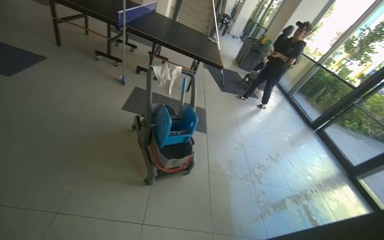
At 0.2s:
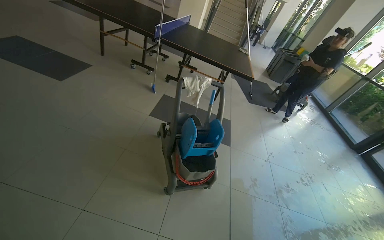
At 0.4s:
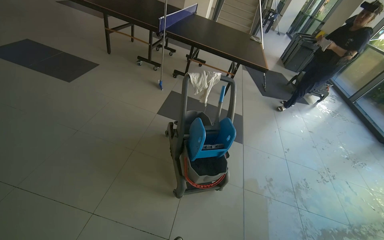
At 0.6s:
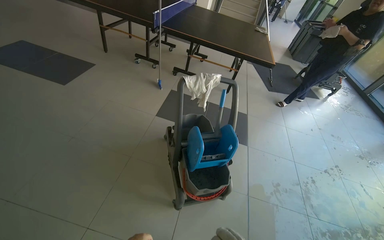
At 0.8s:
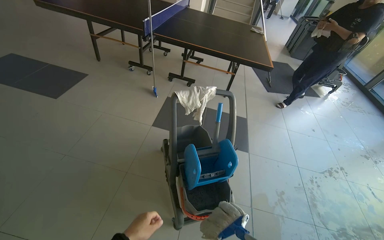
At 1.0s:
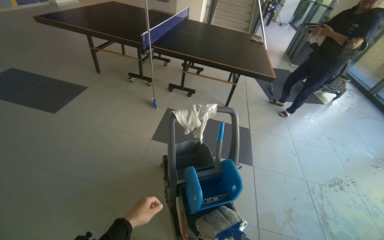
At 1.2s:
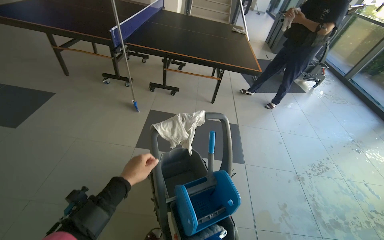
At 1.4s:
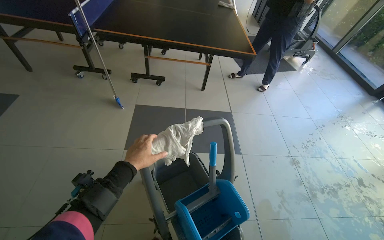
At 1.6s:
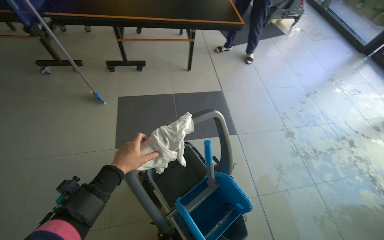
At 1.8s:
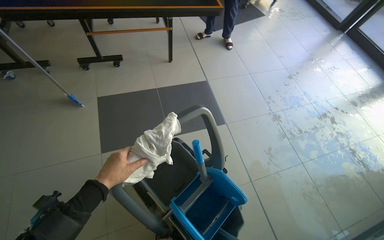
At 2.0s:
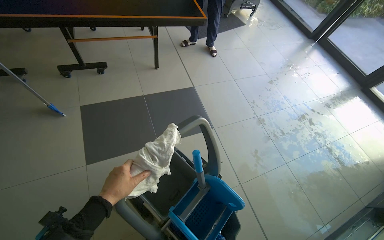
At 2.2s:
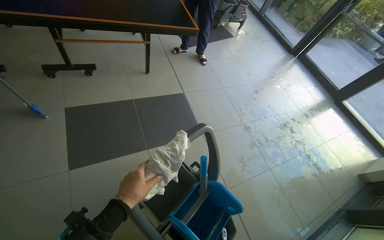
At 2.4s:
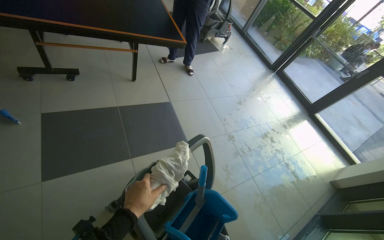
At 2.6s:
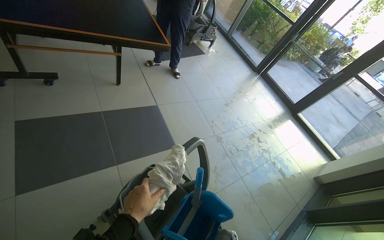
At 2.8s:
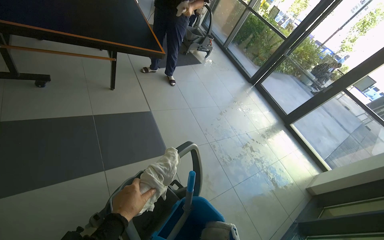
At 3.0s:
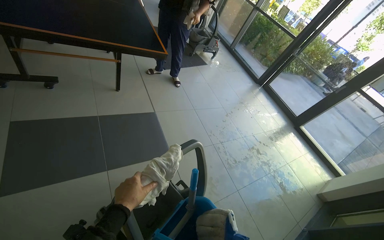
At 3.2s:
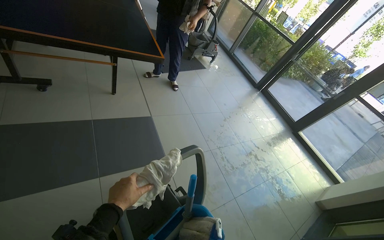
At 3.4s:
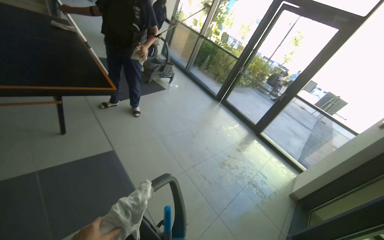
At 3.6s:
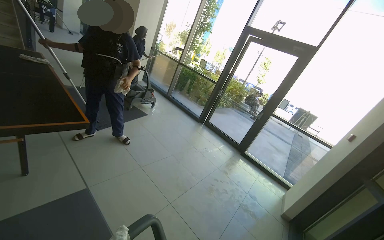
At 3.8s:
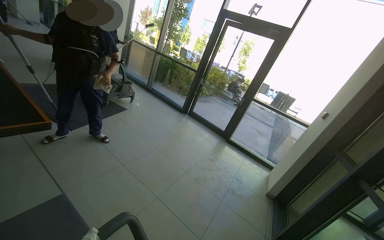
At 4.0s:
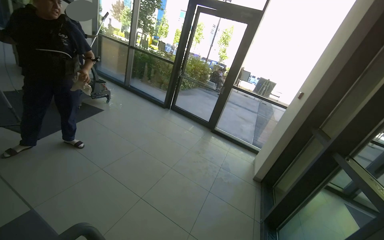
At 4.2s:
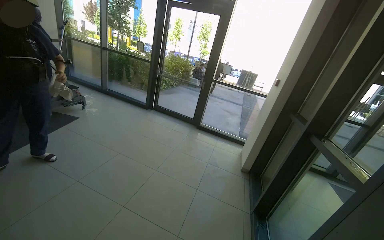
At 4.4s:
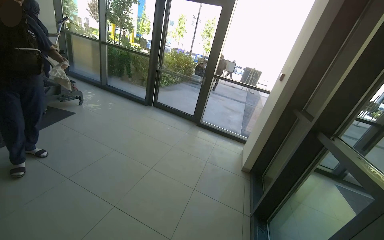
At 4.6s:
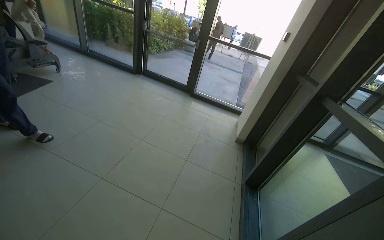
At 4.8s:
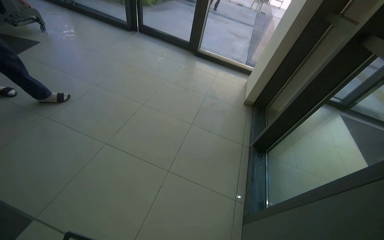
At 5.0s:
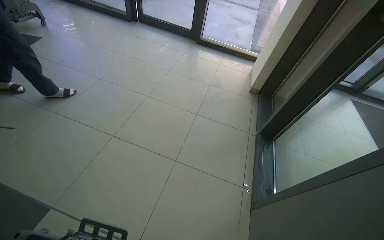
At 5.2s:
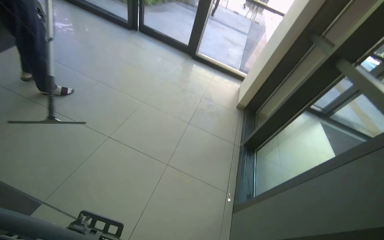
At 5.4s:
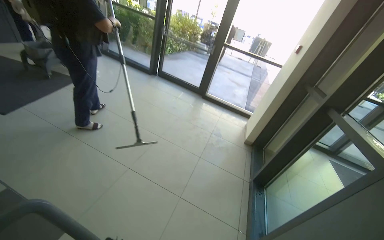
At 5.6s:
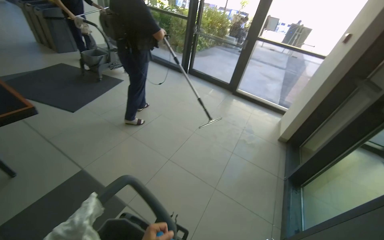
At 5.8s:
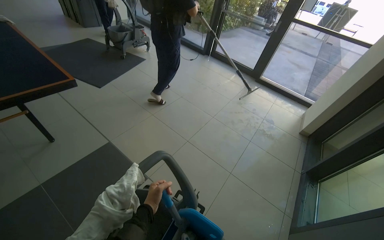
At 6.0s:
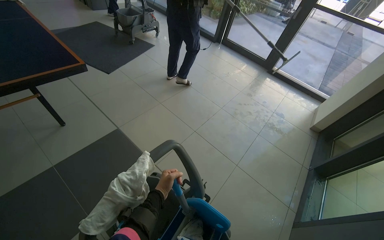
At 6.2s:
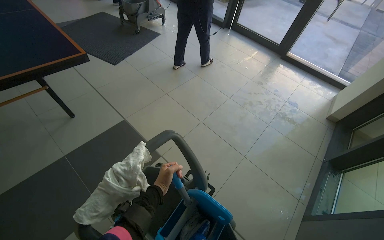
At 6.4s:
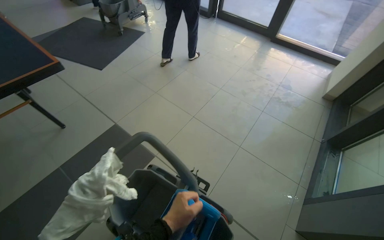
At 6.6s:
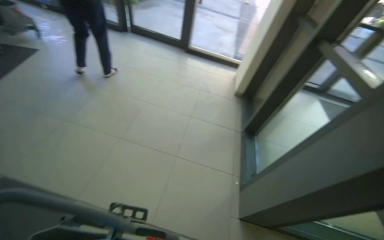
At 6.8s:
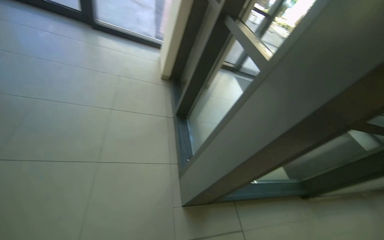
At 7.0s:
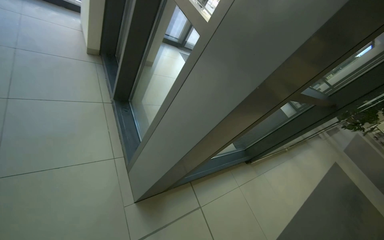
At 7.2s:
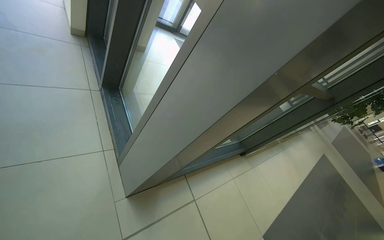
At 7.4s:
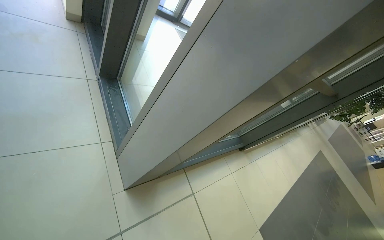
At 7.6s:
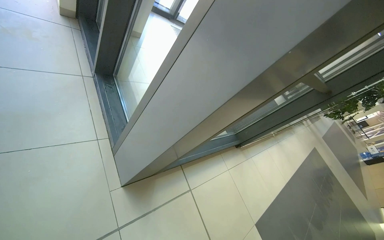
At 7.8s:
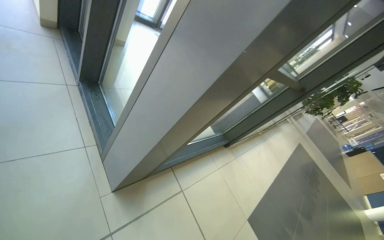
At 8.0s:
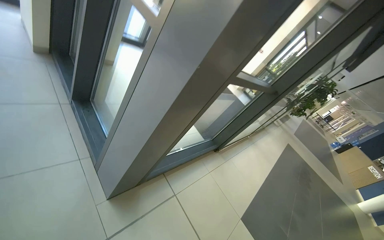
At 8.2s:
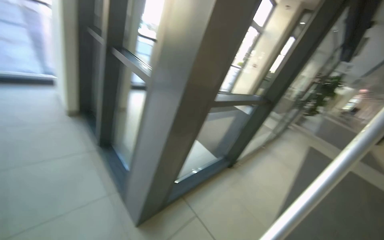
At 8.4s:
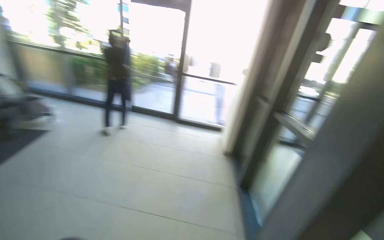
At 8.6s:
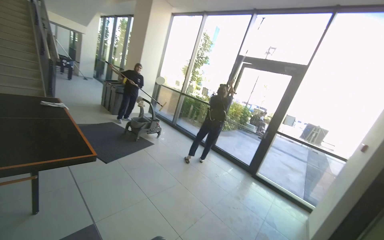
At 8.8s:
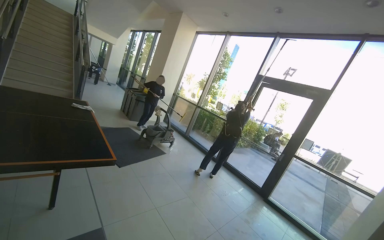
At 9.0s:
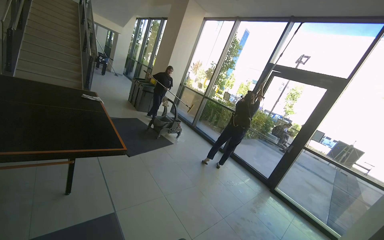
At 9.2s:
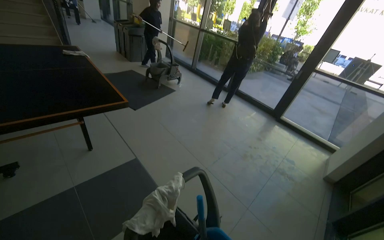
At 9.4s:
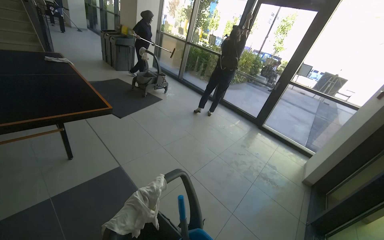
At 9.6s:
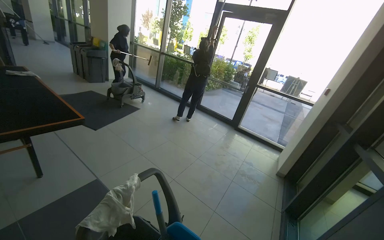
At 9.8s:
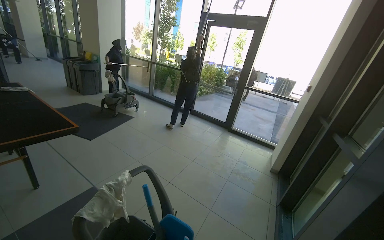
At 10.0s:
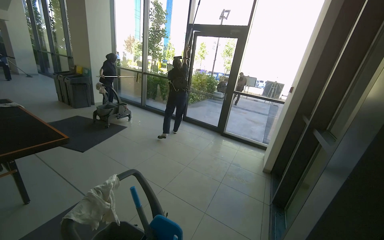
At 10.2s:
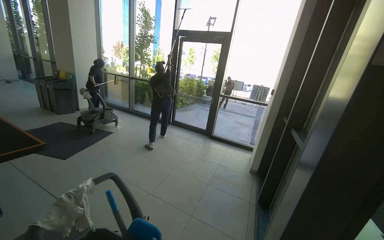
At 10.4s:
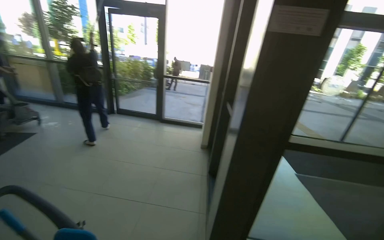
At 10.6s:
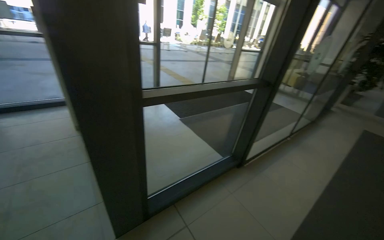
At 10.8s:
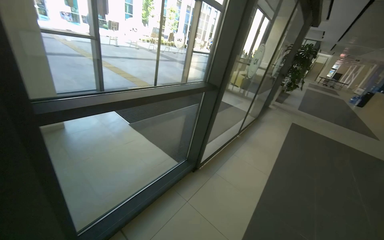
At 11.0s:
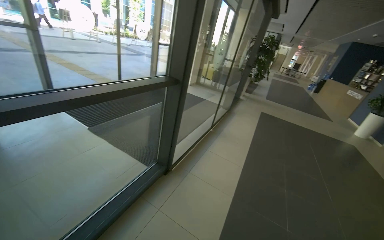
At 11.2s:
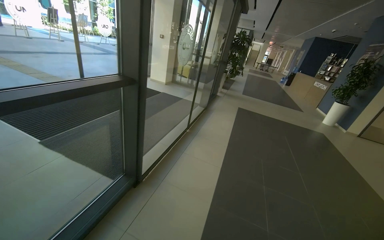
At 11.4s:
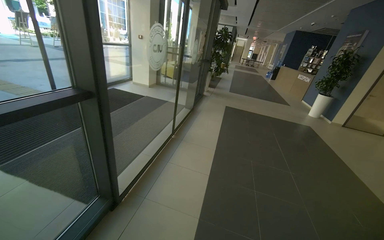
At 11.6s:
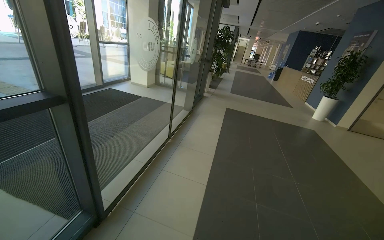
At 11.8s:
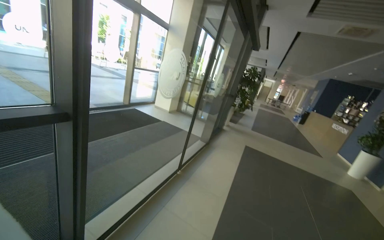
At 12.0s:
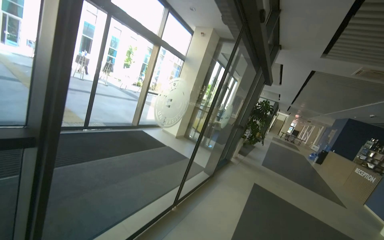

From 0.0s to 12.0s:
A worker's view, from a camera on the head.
Job: mopping floor.
The whole recording: Mopping tiled floor. The worker mops the tiled floor near the entrance.
From 0.0s to 1.6s: The camera is carried about 1 m. The camera pitches downward, by some 15 degrees.
From 3.0s to 4.4s: The head travels roughly 60 cm. The wearer's head swings about 40 degrees to the right.
From 4.4s to 6.0s: The wearer's head swings approximately 20 degrees to the left. The wearer looks about 20 degrees further downward.
From 6.0s to 7.6s: The wearer moves approximately 70 cm. The wearer's head swings about 70 degrees to the right. The view tips downward by approximately 20 degrees.
From 7.6s to 9.0s: The wearer moves about 1 m. The head rotates some 85 degrees to the left. The view tips upward by about 45 degrees.

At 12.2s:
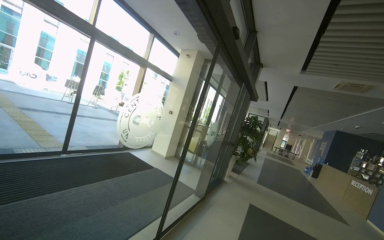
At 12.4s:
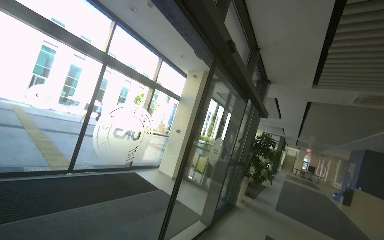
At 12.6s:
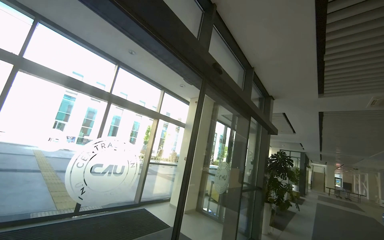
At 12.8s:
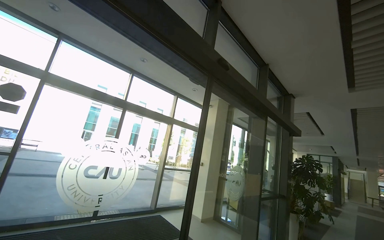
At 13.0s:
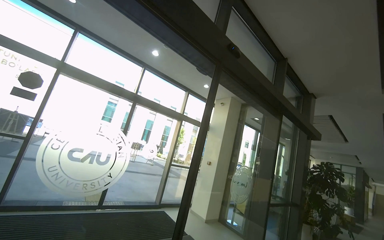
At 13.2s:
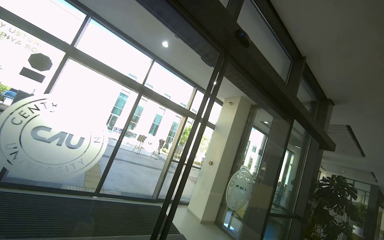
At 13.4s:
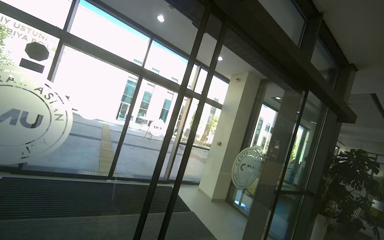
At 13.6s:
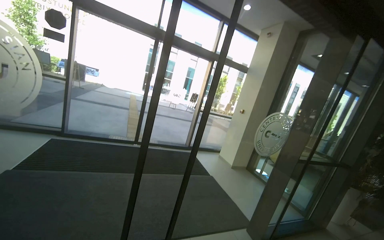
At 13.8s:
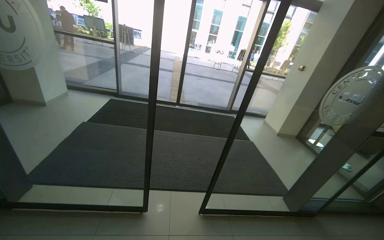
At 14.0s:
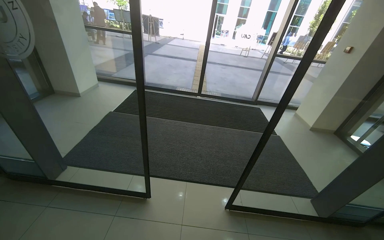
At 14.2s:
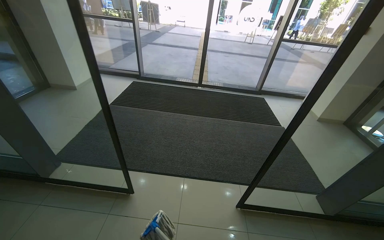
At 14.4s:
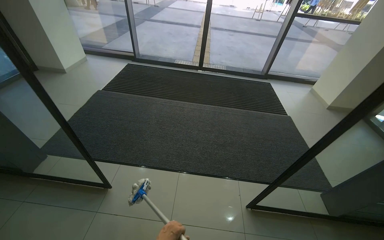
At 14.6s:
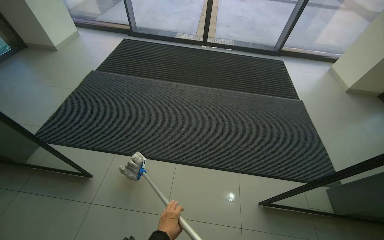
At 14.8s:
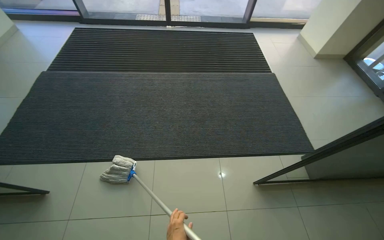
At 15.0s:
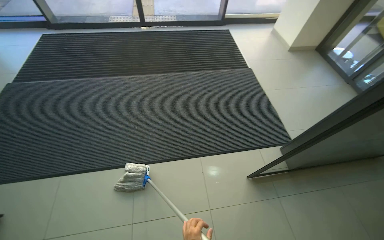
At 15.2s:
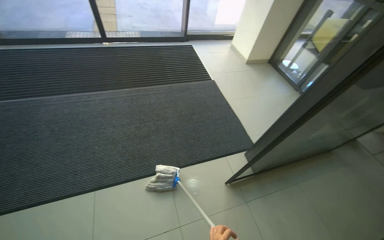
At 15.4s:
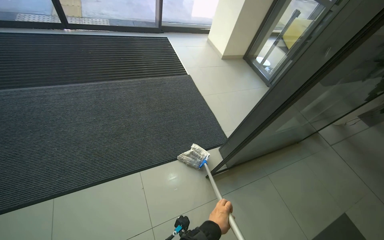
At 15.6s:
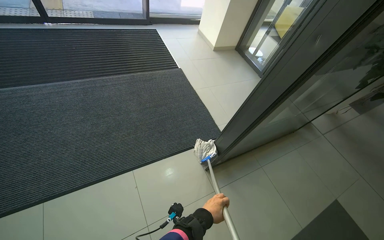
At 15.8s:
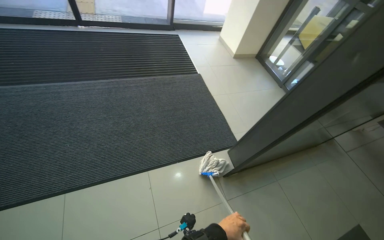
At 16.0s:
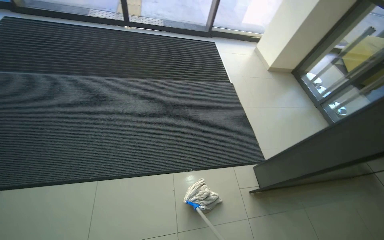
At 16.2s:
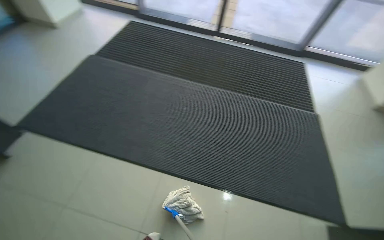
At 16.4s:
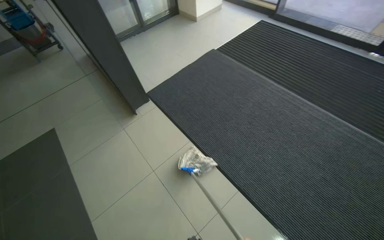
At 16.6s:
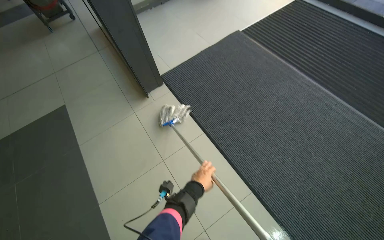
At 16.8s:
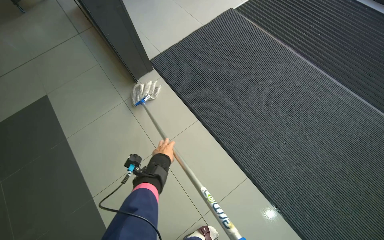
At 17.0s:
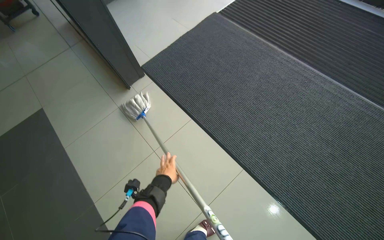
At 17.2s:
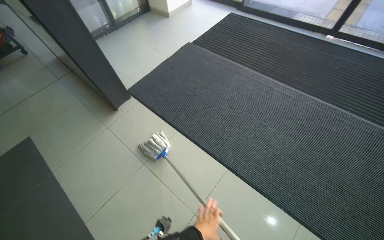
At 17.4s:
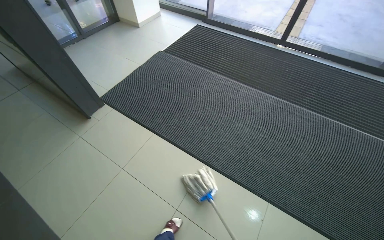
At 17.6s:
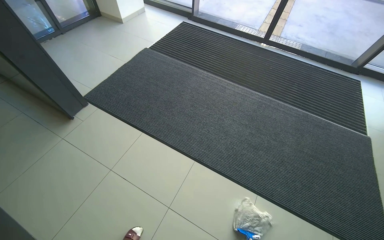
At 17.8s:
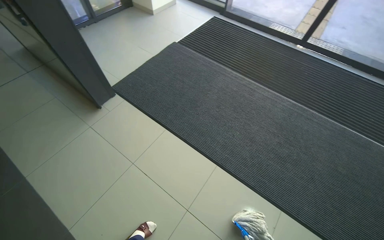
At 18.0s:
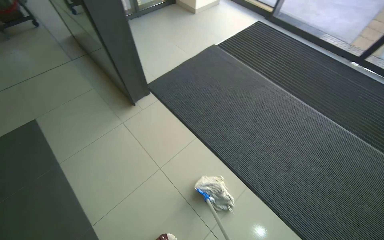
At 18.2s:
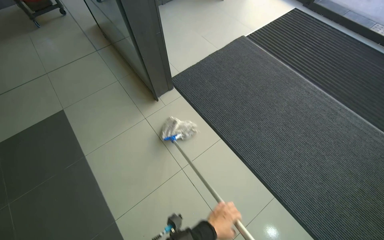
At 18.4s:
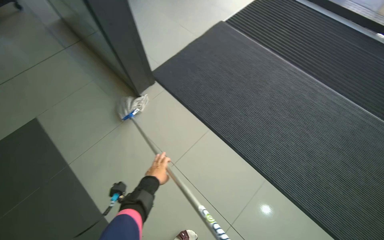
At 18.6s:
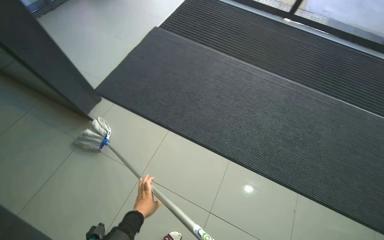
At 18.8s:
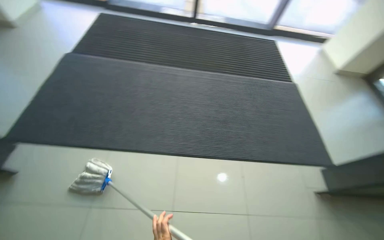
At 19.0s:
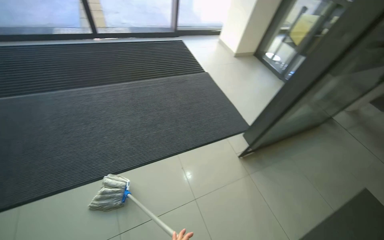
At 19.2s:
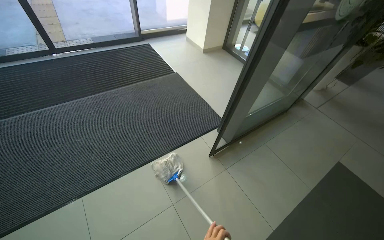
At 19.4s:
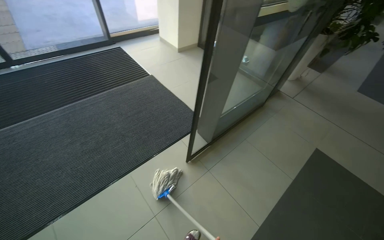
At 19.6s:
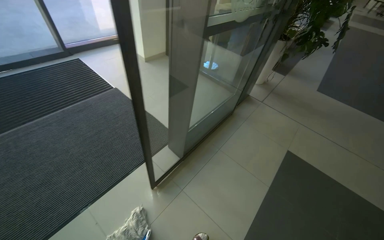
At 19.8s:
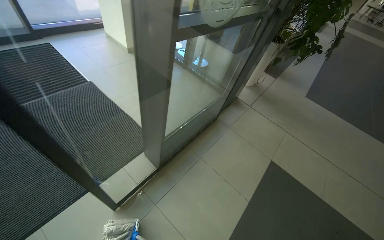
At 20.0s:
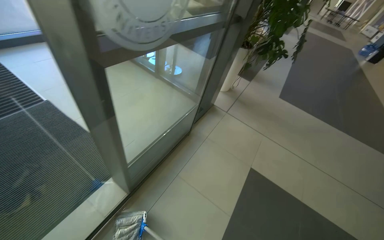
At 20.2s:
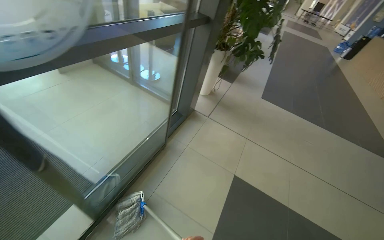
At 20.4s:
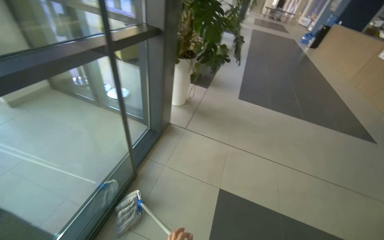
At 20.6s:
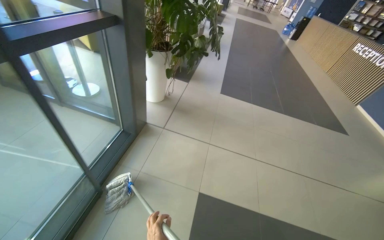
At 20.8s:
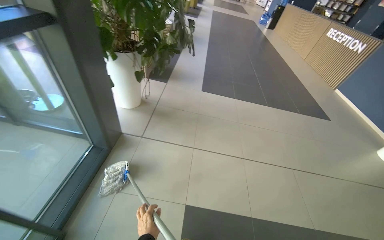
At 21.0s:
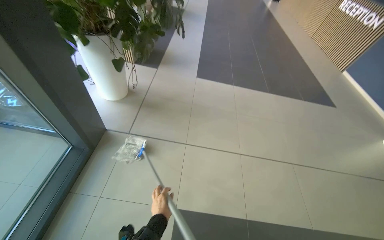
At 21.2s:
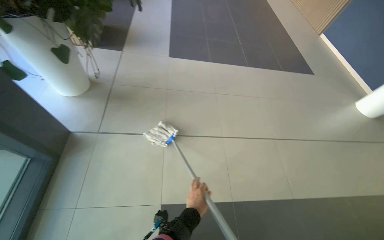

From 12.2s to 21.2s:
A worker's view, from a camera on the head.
Job: mopping floor.
The whole recording: Mopping tiled floor. The worker mops the tiled floor near the entrance.
From 12.2s to 13.8s: The head travels about 1.5 m. The view pans to the left by roughly 55 degrees. The view tilts about 10 degrees downward.
From 13.8s to 15.2s: The camera travels about 90 cm. The view tips downward by approximately 25 degrees.
From 15.2s to 16.6s: The camera travels roughly 60 cm. The head turns to the left by approximately 75 degrees.
From 18.2s to 19.8s: The camera travels approximately 1.5 m. The wearer looks some 100 degrees further to the right.
From 19.8s to 21.2s: The head travels some 1.5 m. The wearer looks about 45 degrees further to the right. The view tips downward by approximately 15 degrees.
